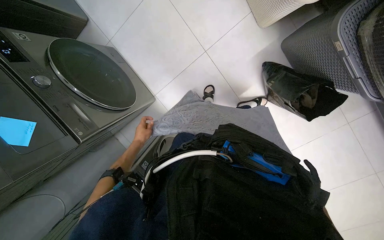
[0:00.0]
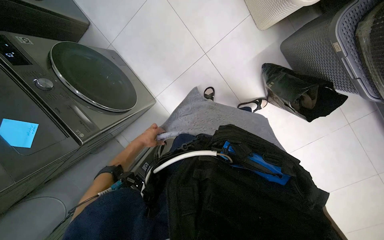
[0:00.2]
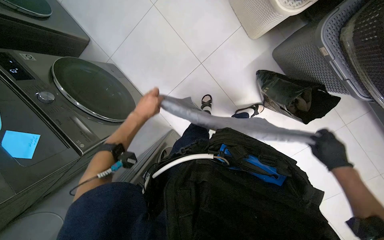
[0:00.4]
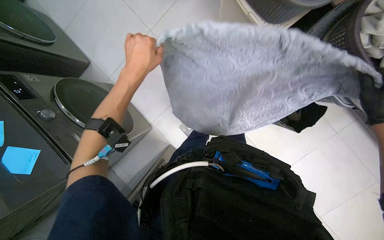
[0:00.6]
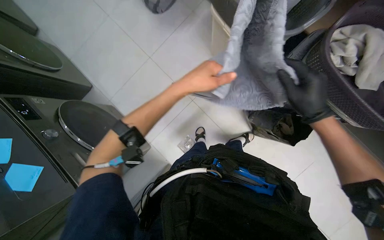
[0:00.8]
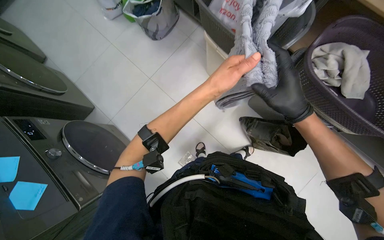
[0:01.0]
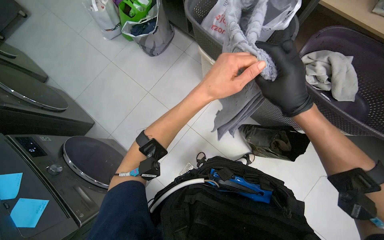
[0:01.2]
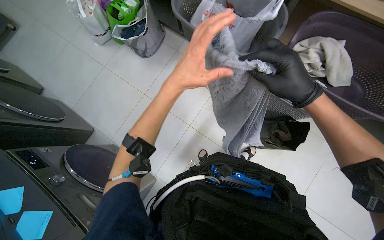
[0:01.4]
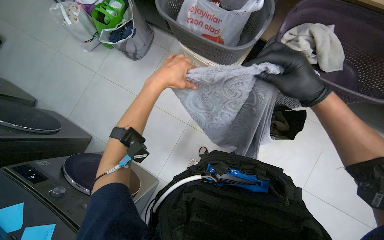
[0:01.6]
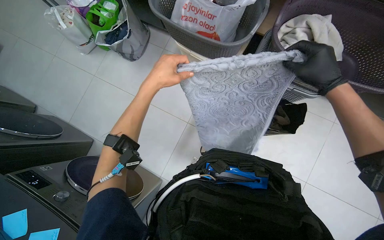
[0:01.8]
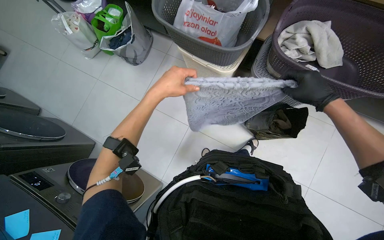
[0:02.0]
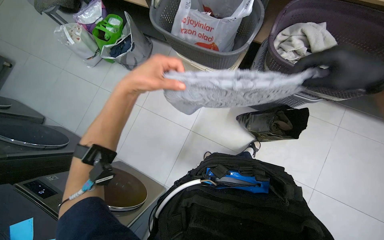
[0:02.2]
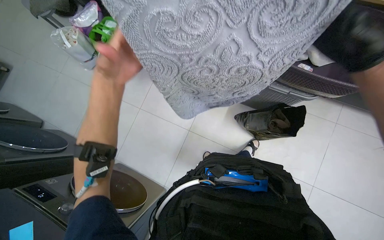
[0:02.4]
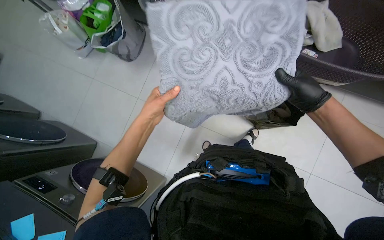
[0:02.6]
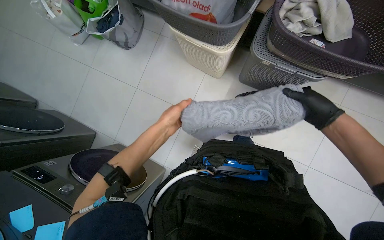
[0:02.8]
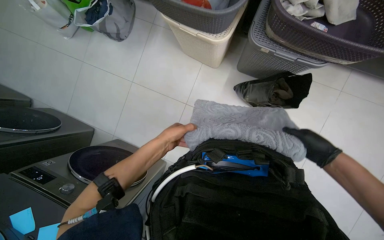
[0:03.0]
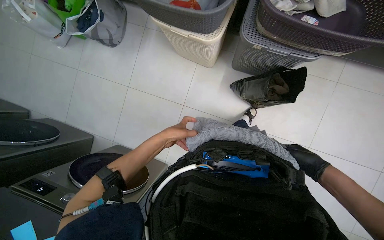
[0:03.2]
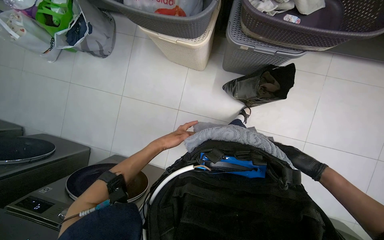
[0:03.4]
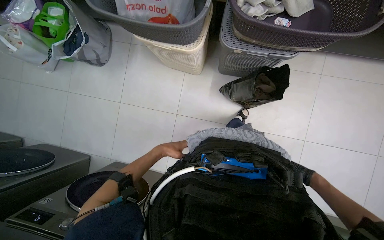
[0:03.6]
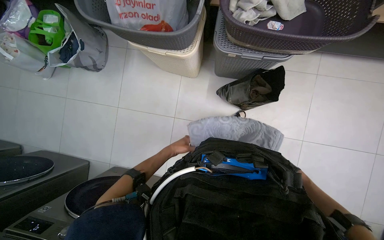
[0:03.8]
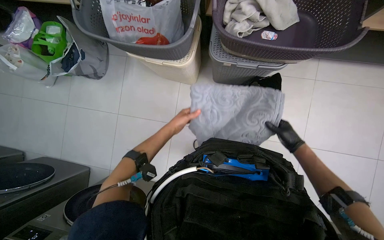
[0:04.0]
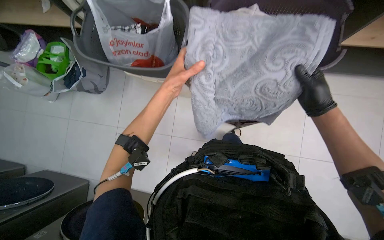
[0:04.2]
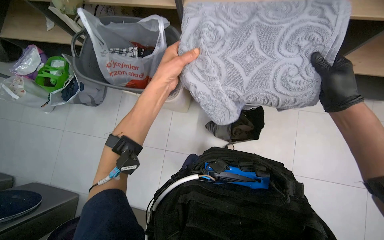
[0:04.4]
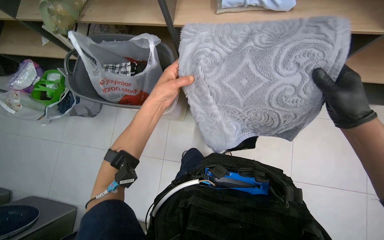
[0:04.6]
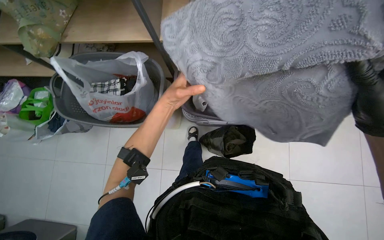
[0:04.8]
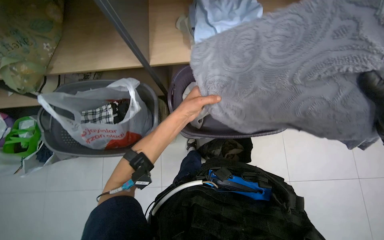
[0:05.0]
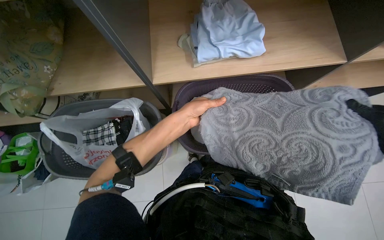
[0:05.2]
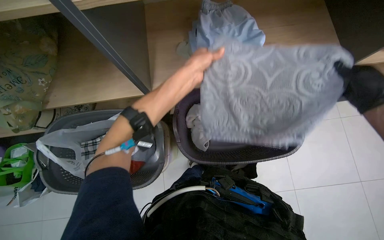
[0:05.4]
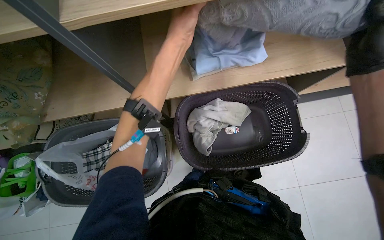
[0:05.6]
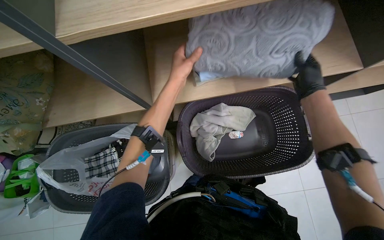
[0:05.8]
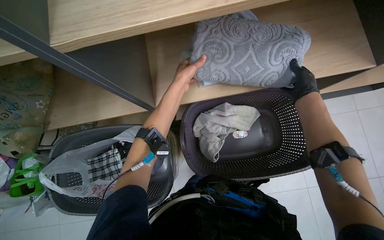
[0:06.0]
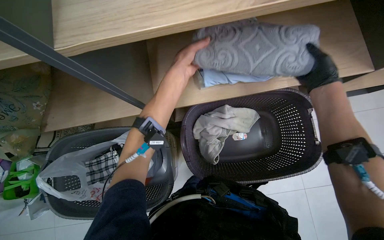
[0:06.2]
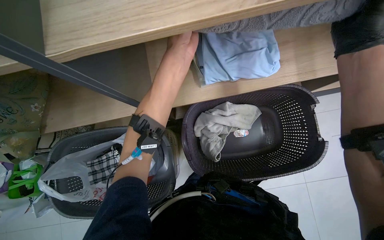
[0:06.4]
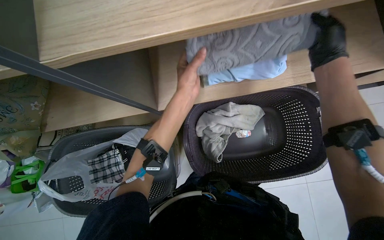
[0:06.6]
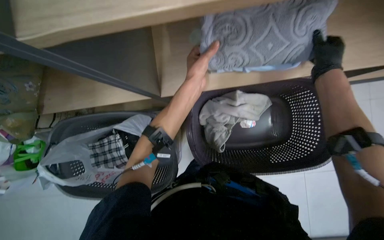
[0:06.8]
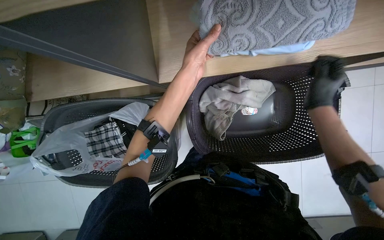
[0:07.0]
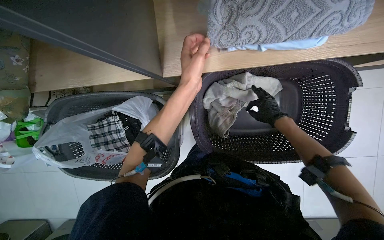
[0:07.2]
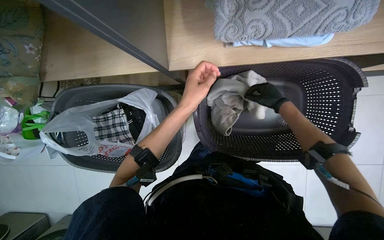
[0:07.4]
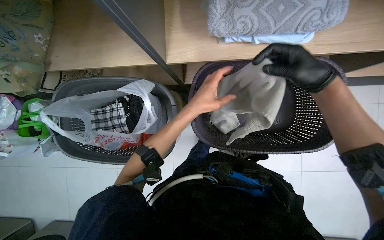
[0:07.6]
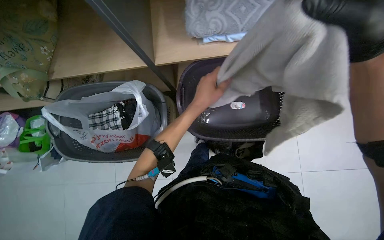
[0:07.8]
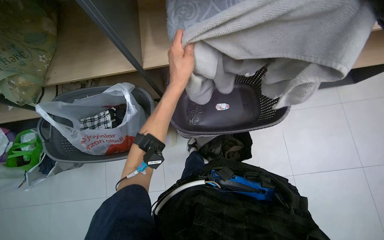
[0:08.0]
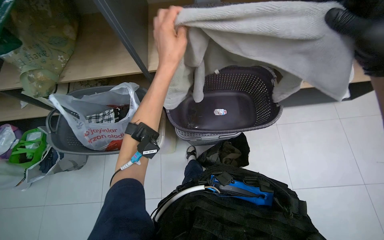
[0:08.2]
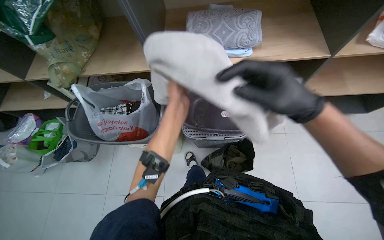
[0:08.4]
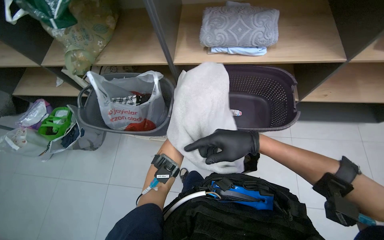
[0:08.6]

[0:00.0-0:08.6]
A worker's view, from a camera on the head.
Job: managing laundry.
The whole recording: Unloading, folding, and bagging laundry. The worker unloads clothes from the dryer, folds them, and places them into a bag.
0:00.0 to 0:01.4: The wearer looks approximately 30 degrees further upward. The left hand travels nearer to the camera, up the picture and to the right by roughly 60 cm.
0:01.4 to 0:02.8: The left hand travels farther from the camera and down the picture by about 20 cm.
0:02.8 to 0:04.4: The right hand travels nearer to the camera by some 15 cm, and reaches about 30 cm down the picture, then returns, while the left hand is displaced up the picture by about 35 cm, and reaches approximately 20 cm farther from the camera, then returns.
0:05.8 to 0:07.2: The wearer looks about 20 degrees further downward. The right hand reaches roughly 15 cm nearer to the camera, then returns.
0:07.2 to 0:08.6: The camera is carried some 50 cm. The view tips upward by some 30 degrees.

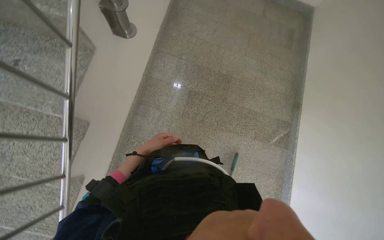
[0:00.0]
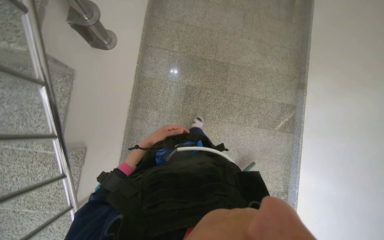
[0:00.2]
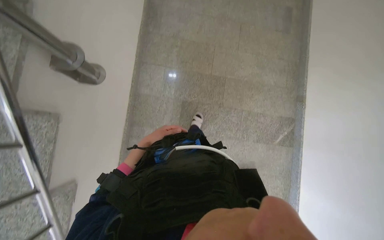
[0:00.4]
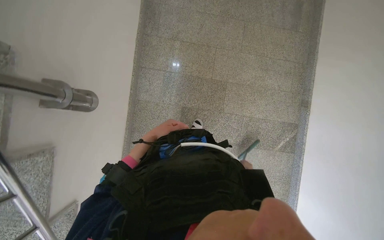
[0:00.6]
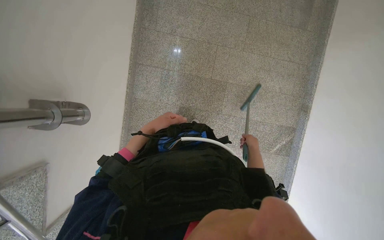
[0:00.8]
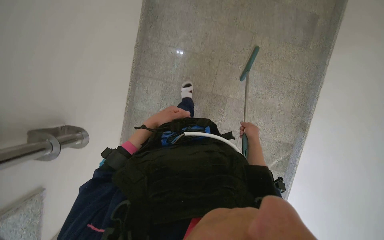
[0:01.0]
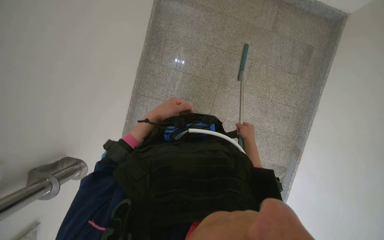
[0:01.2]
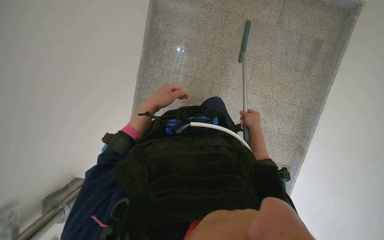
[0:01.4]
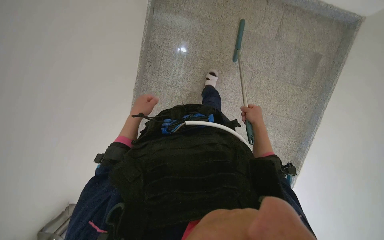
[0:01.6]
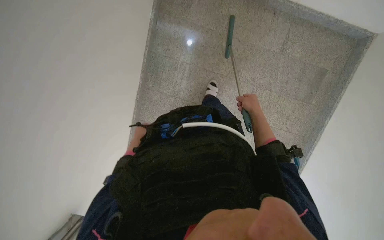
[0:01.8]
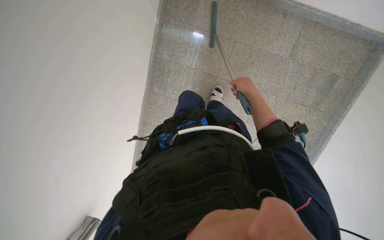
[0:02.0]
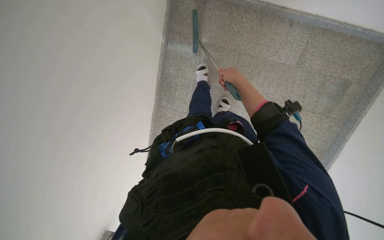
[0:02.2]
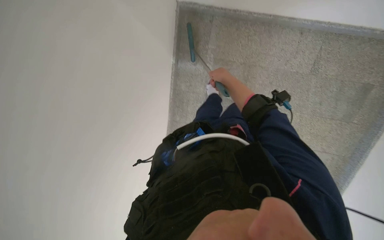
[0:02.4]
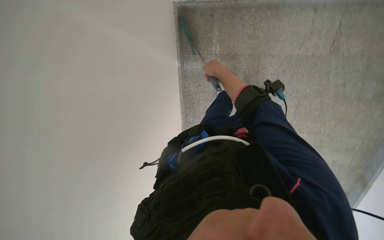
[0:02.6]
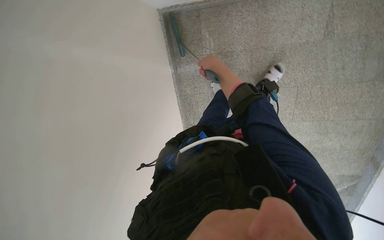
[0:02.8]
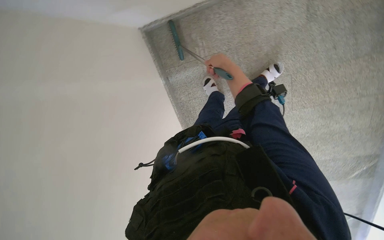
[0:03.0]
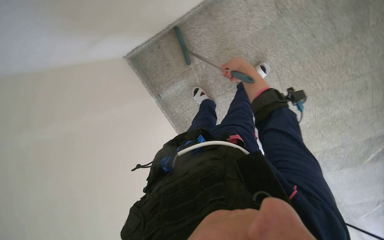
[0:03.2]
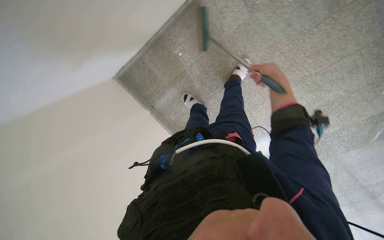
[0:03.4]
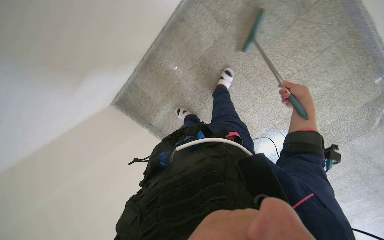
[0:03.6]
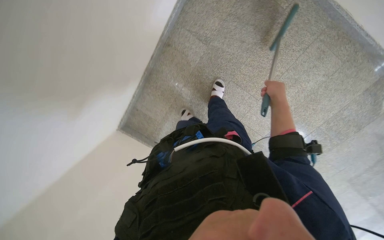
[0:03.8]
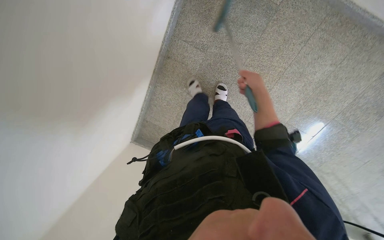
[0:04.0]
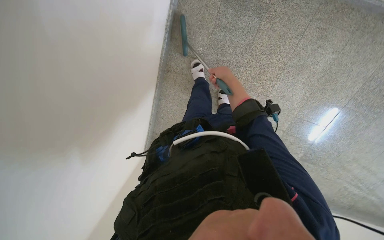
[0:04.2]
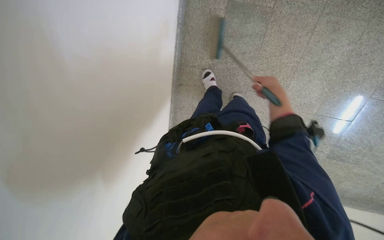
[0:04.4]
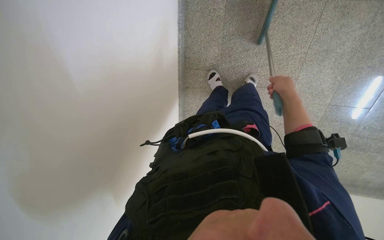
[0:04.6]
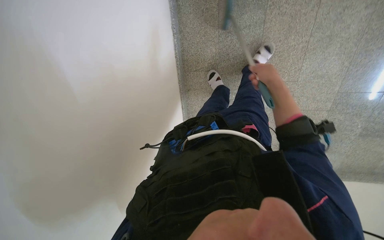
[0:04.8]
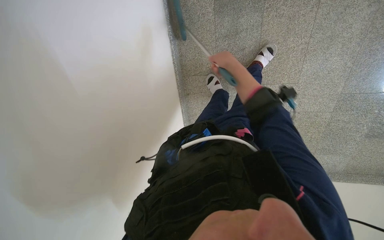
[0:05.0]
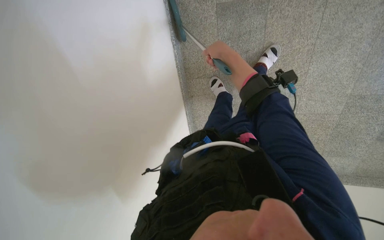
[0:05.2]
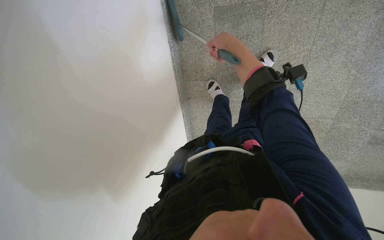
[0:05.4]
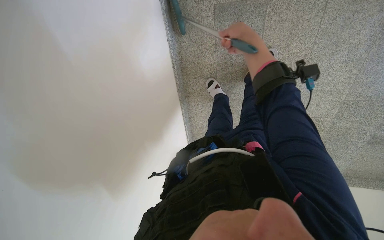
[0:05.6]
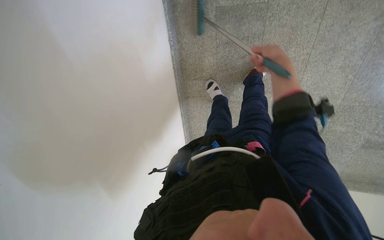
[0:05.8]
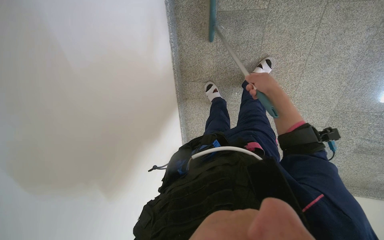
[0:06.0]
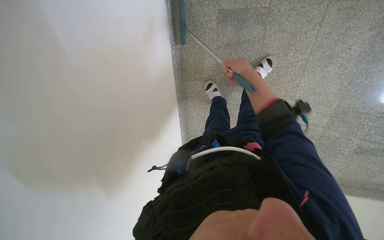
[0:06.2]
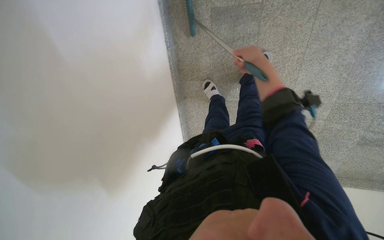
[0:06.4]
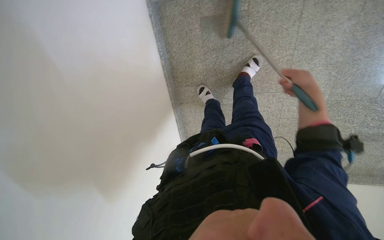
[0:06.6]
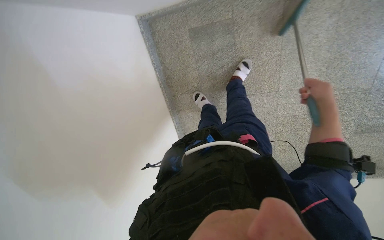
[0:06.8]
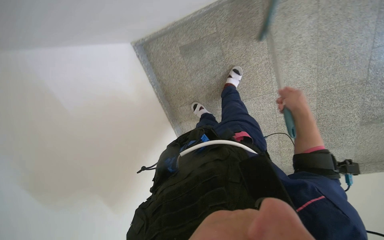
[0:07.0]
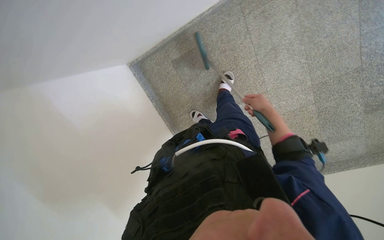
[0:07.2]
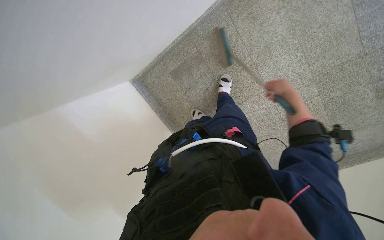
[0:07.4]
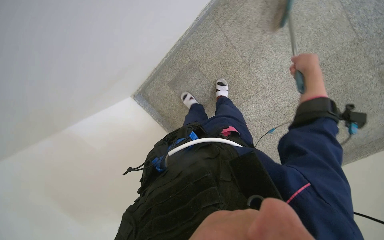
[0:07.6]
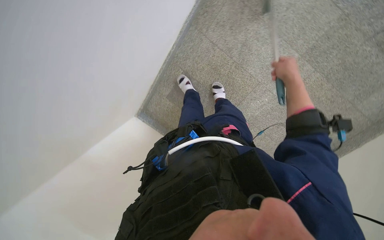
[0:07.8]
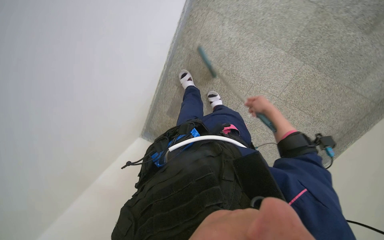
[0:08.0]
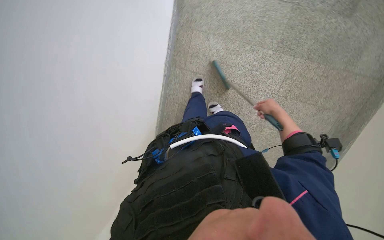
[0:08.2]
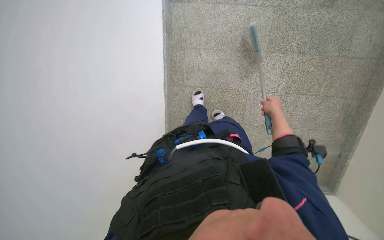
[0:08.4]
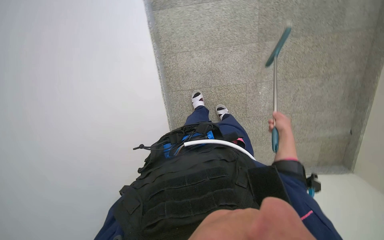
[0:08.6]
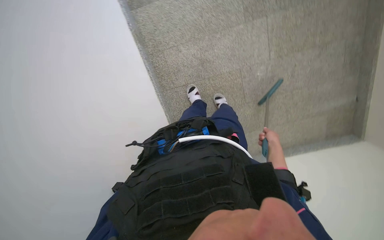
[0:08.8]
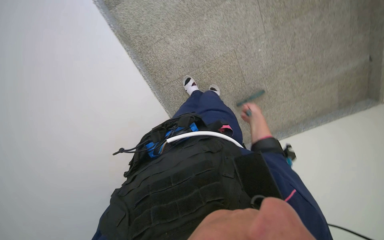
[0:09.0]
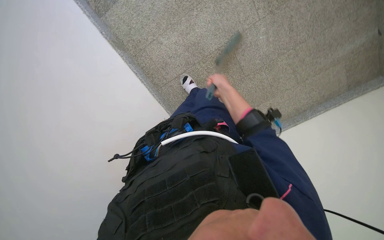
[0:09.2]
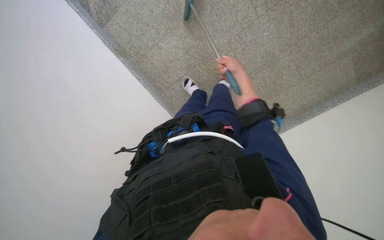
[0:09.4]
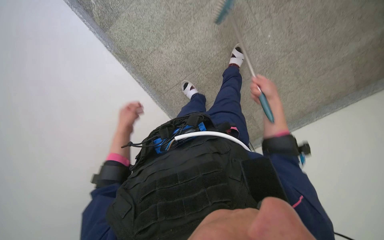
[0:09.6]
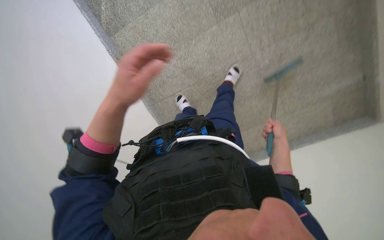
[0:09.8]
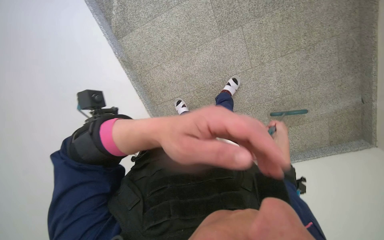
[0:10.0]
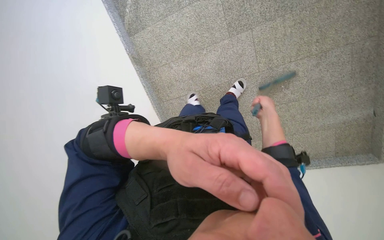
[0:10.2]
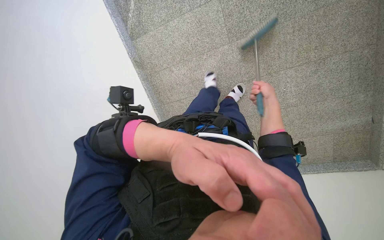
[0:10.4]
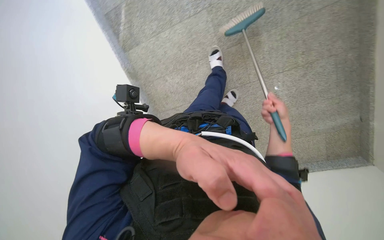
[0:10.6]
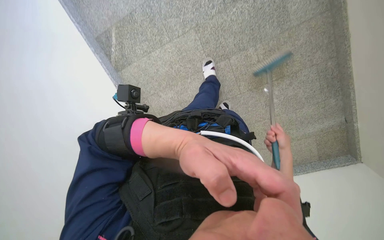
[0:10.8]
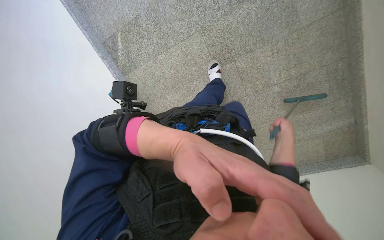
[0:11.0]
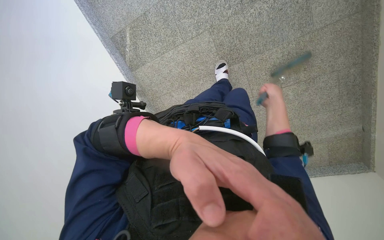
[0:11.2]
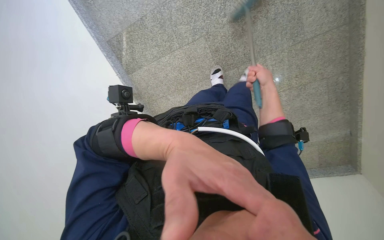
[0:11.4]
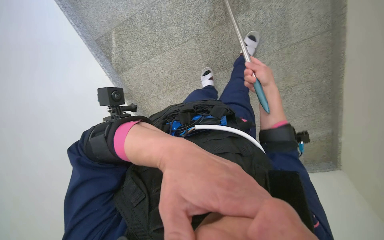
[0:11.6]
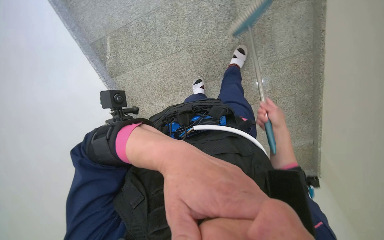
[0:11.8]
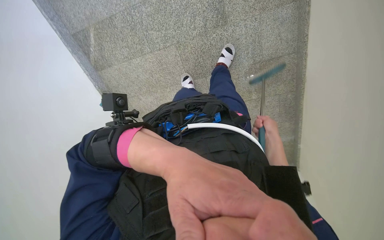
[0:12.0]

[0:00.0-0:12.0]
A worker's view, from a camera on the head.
Job: sweeping floor.
The whole recording: Sweeping stairs with broom. The worker sweeps the stairs with a broom.
0:00.0 to 0:01.6: The head travels approximately 1 m. The view tilts about 25 degrees downward.
0:01.6 to 0:03.0: The wearer moves some 50 cm. The view swings about 20 degrees to the left.
0:03.0 to 0:04.4: The head travels approximately 70 cm. The camera is aimed some 30 degrees further to the left. The view tips upward by approximately 15 degrees. Everything in view rotates roughly 55 degrees counterclockwise.
0:04.4 to 0:06.0: The right hand shifts approximately 10 cm nearer to the camera, and moves approximately 10 cm to the left and comes back.
0:06.0 to 0:07.6: The camera is aimed some 15 degrees further to the left. The view tips upward by about 20 degrees. Everything in view rotates about 35 degrees counterclockwise.
0:07.6 to 0:09.0: The view swings about 20 degrees to the left. Everything in view rotates about 70 degrees counterclockwise.
0:09.0 to 0:10.4: The wearer looks some 15 degrees further to the left. The right hand goes up and down the picture, about 25 cm each way, reversing 2 times.
0:10.4 to 0:12.0: The wearer moves about 50 cm.
